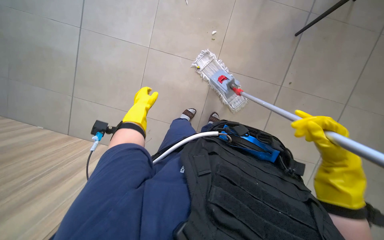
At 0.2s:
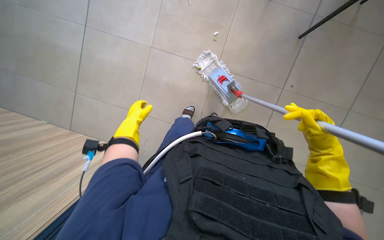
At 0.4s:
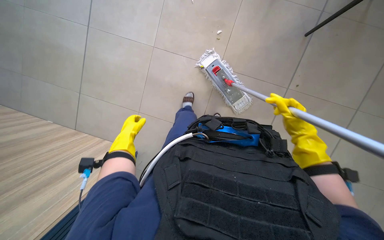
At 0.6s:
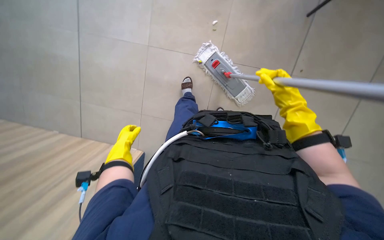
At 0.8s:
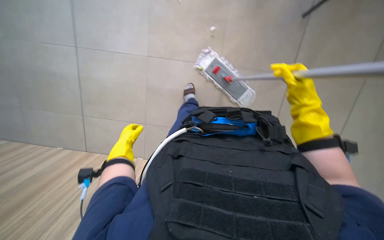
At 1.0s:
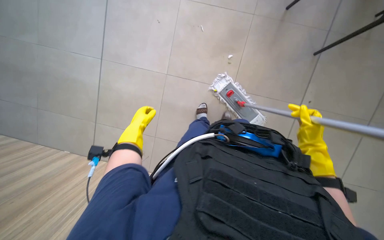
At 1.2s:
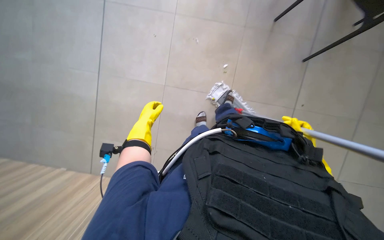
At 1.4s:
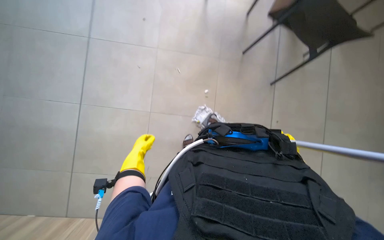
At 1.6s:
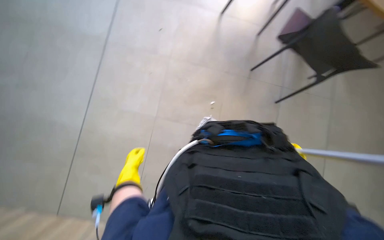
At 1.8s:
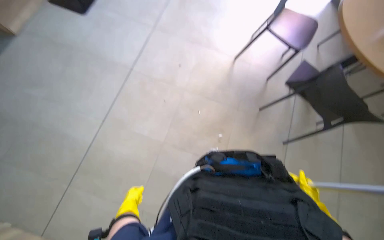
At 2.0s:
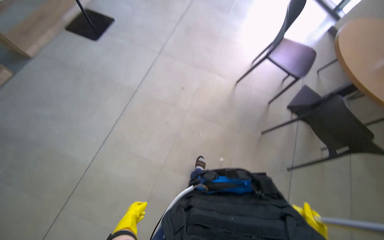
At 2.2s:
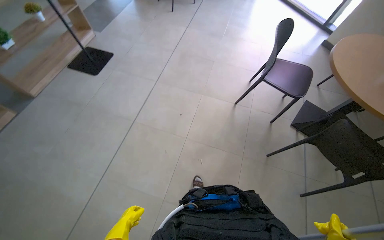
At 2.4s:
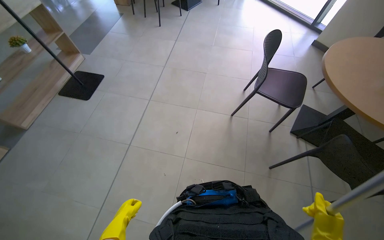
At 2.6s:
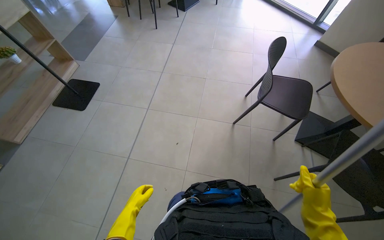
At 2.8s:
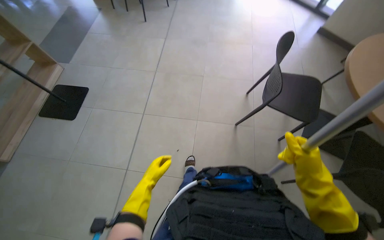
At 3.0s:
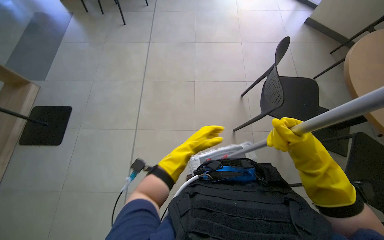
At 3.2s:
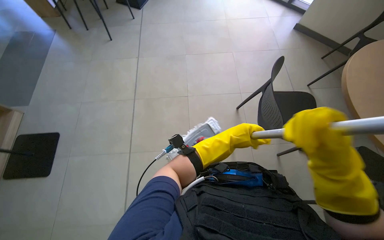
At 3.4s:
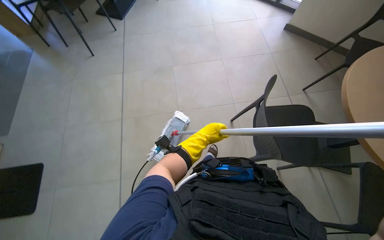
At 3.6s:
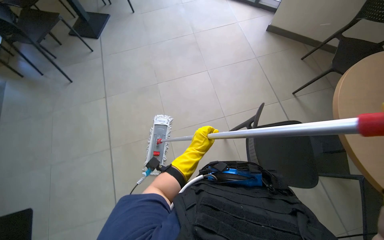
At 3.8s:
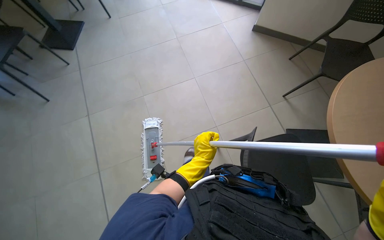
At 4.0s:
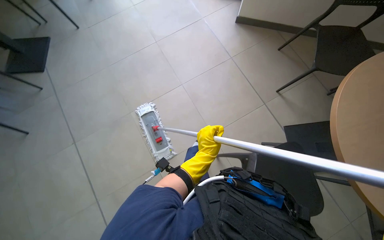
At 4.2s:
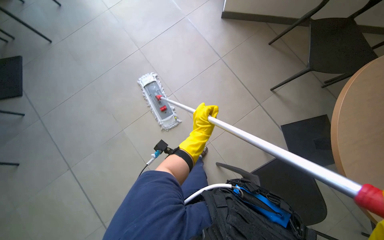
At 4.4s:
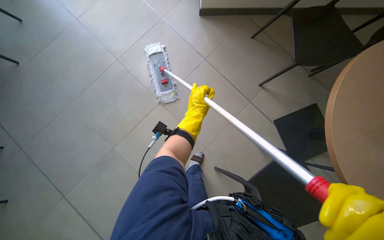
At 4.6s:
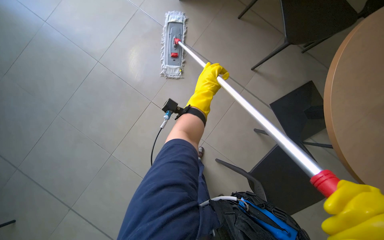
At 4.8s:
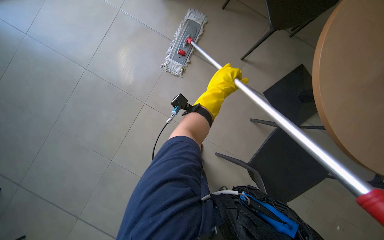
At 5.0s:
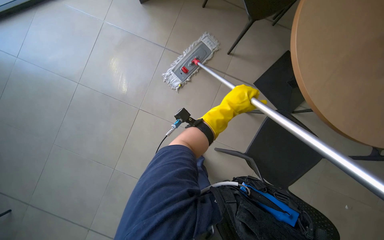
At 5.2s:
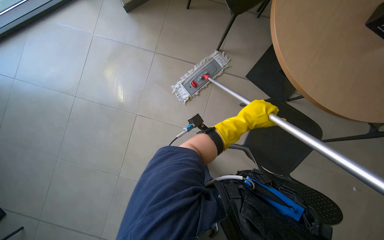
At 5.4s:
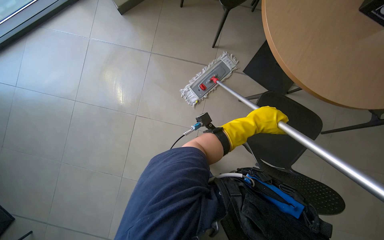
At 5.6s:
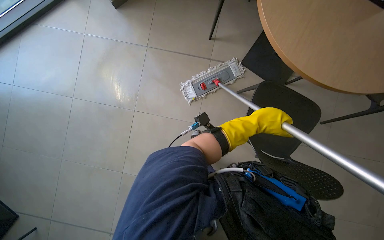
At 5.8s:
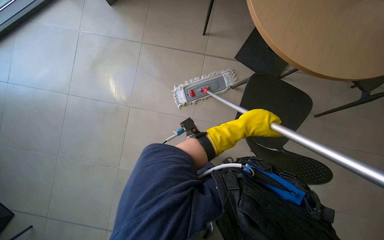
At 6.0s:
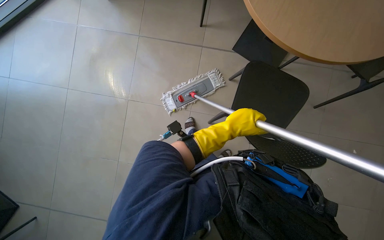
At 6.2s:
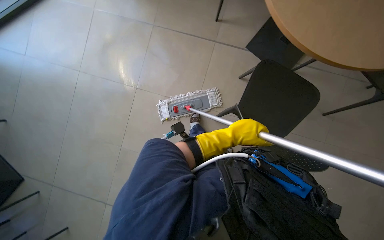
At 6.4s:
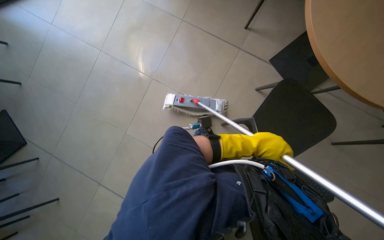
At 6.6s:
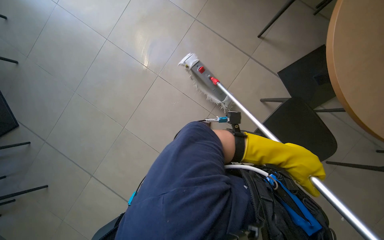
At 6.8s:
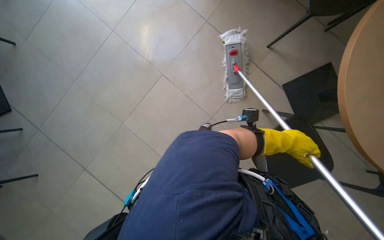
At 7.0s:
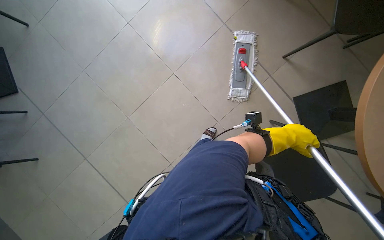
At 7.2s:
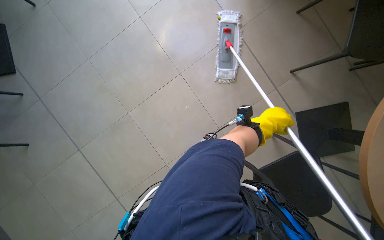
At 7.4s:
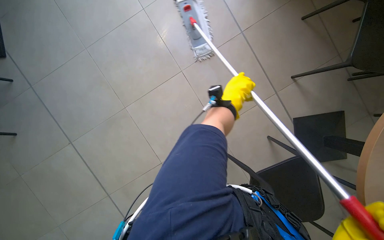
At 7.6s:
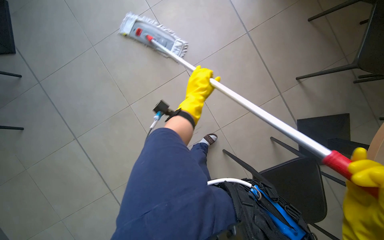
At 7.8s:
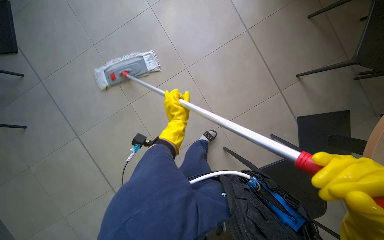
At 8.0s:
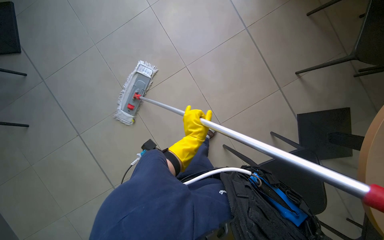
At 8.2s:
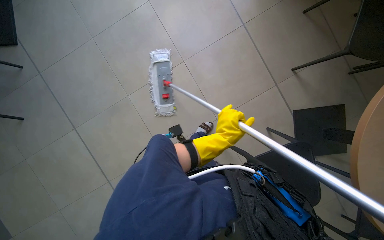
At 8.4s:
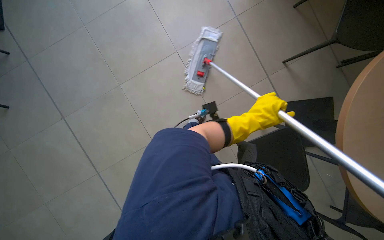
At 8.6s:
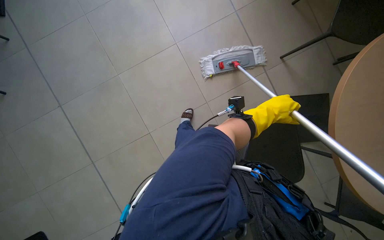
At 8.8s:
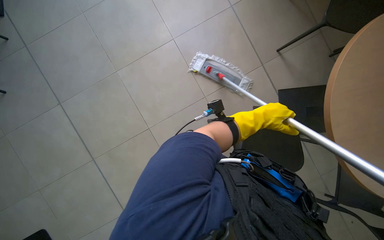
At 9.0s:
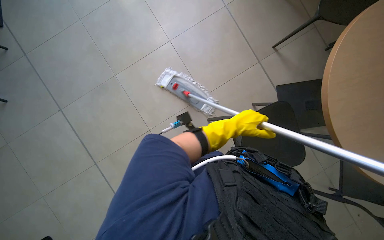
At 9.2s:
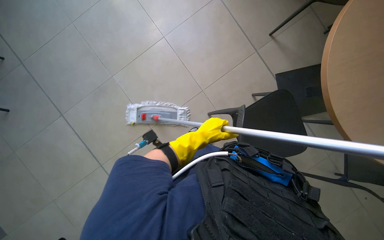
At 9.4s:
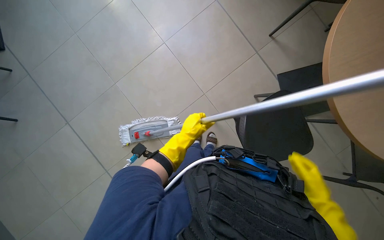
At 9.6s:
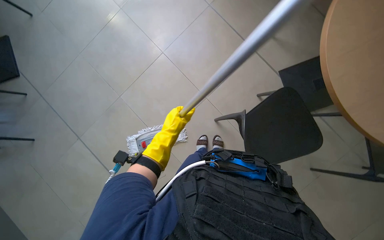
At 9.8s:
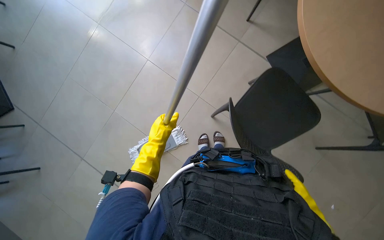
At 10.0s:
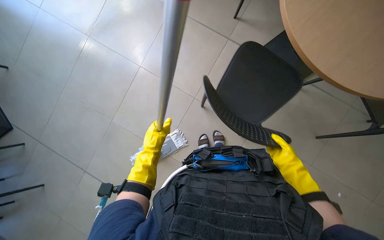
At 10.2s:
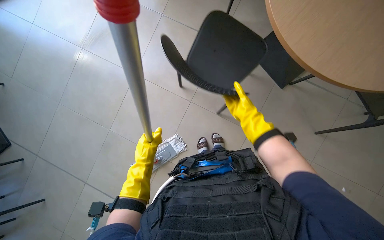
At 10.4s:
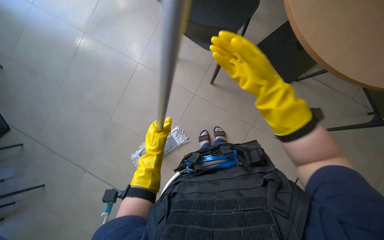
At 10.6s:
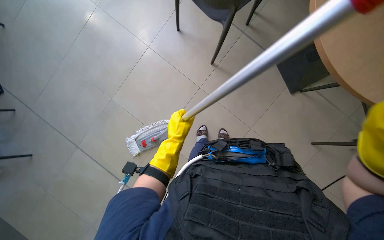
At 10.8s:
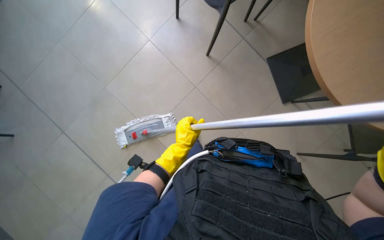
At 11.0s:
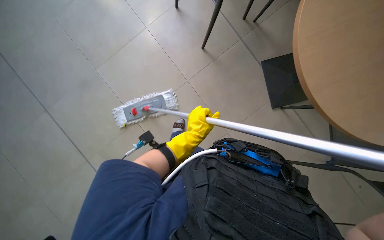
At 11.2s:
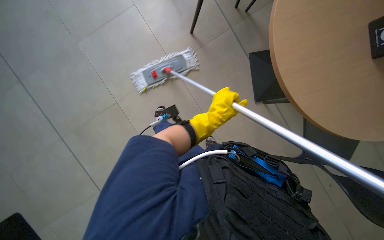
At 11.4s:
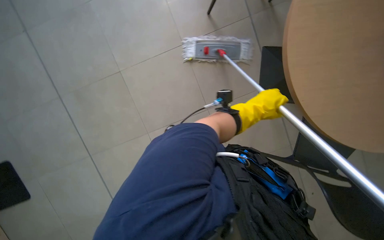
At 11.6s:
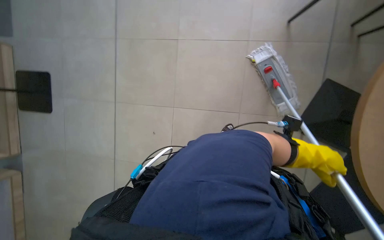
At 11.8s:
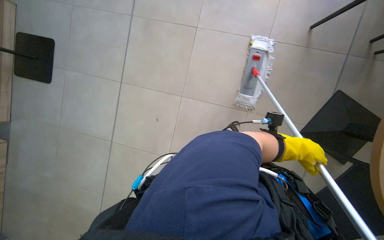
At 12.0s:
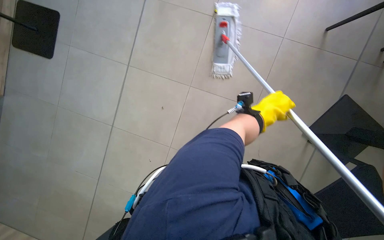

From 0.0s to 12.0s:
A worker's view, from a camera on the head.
Job: mopping floor.
The whole recording: Mopping cafeteria floor. The worker mops the cafeteria floor, moving chairs to clear the area.
From 0.0s to 1.6s: The camera pitches upward, by some 25 degrees.
From 1.6s to 3.0s: The camera travels about 80 cm. The view tips upward by roughly 20 degrees.
From 4.4s to 6.0s: The left hand is displaced to the right and nearer to the camera by roughly 20 cm.
From 6.0s to 7.6s: The scene turns roughly 30 degrees clockwise in the picture. The left hand travels up the picture by some 20 cm, and goes to the right and returns, roughly 15 cm each way.
From 7.6s to 9.0s: The left hand goes roughly 50 cm down the picture and to the right.
From 9.0s to 10.4s: Everything in view rotates roughly 30 degrees counterclockwise. The left hand is displaced to the left and down the picture by approximately 15 cm.
From 10.4s to 12.0s: The scene rotates clockwise by approximately 40 degrees.

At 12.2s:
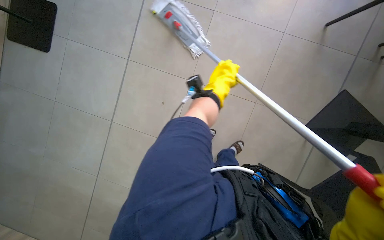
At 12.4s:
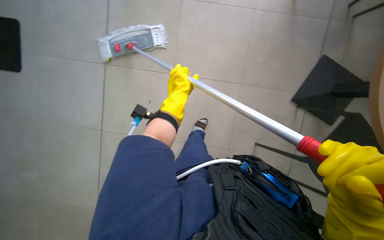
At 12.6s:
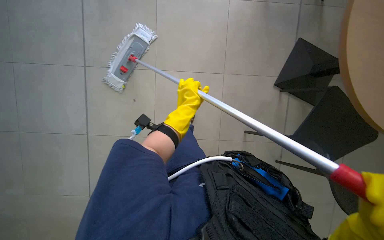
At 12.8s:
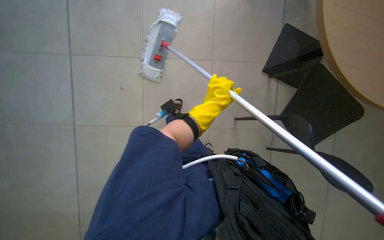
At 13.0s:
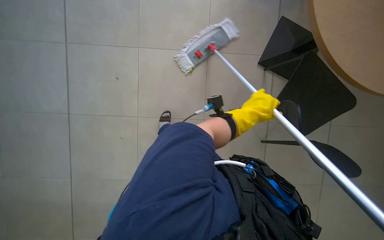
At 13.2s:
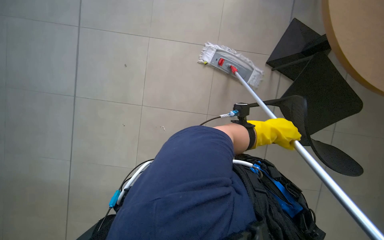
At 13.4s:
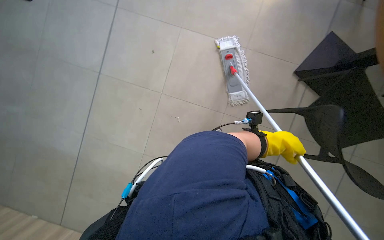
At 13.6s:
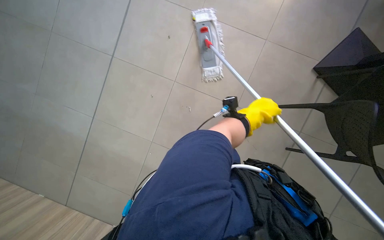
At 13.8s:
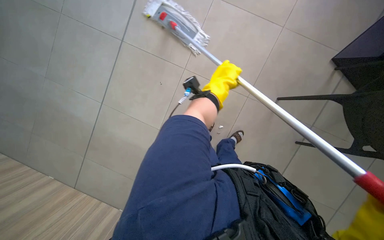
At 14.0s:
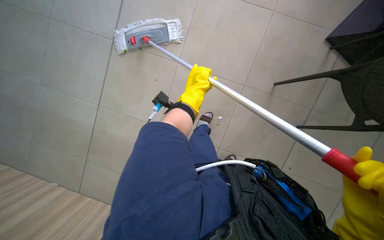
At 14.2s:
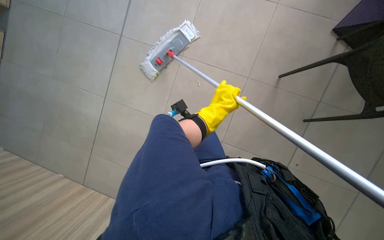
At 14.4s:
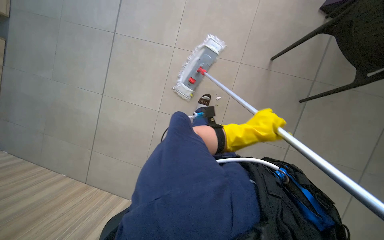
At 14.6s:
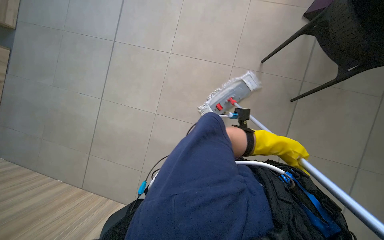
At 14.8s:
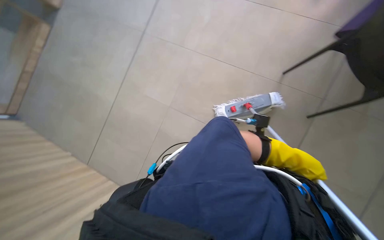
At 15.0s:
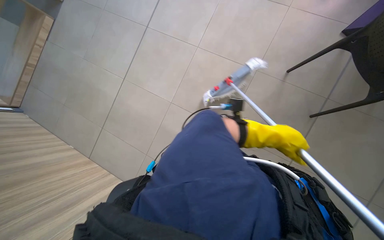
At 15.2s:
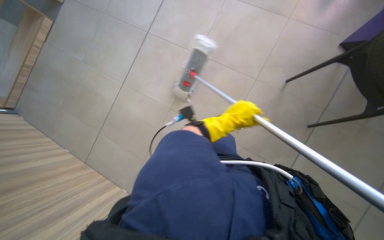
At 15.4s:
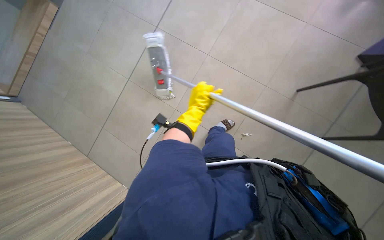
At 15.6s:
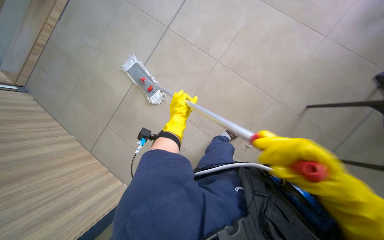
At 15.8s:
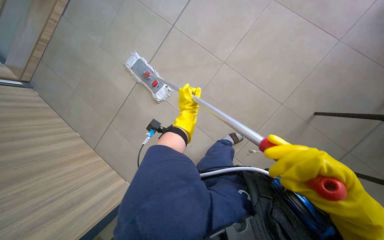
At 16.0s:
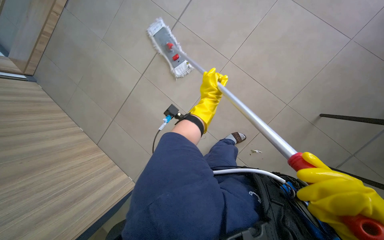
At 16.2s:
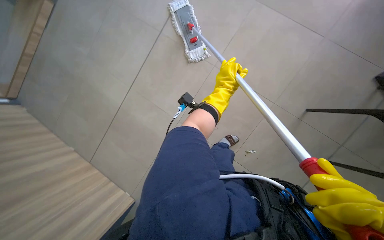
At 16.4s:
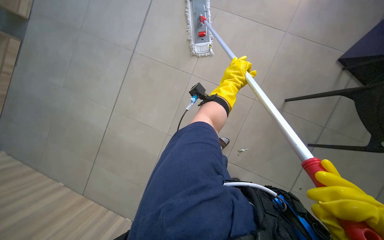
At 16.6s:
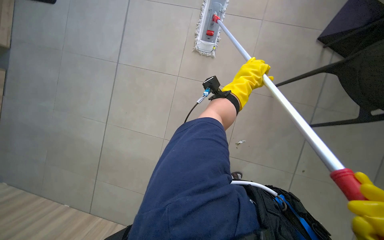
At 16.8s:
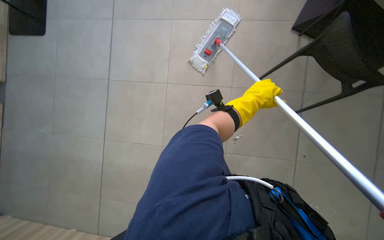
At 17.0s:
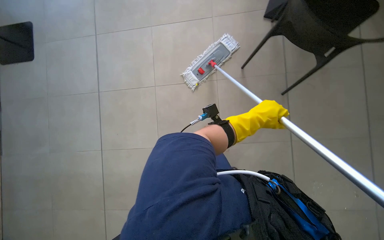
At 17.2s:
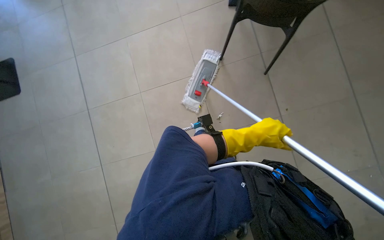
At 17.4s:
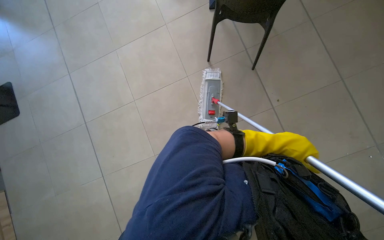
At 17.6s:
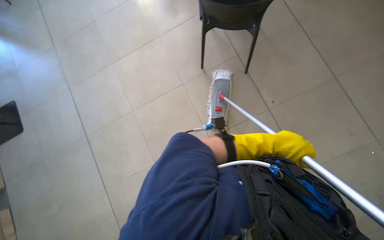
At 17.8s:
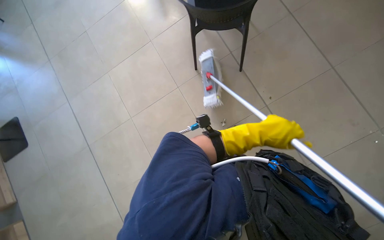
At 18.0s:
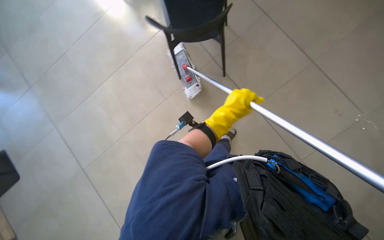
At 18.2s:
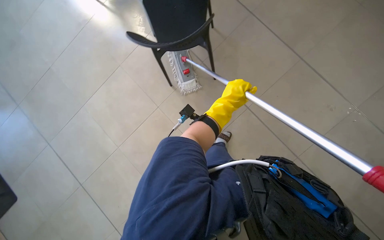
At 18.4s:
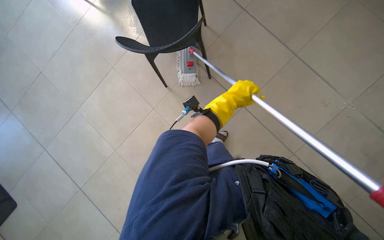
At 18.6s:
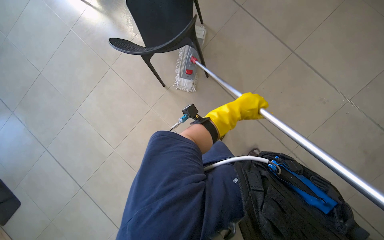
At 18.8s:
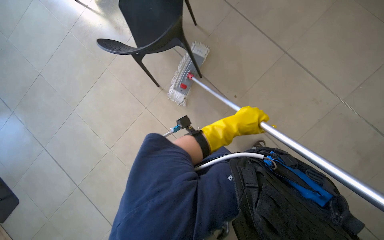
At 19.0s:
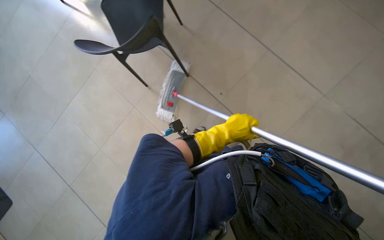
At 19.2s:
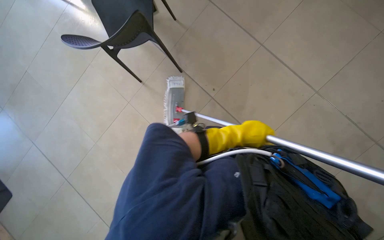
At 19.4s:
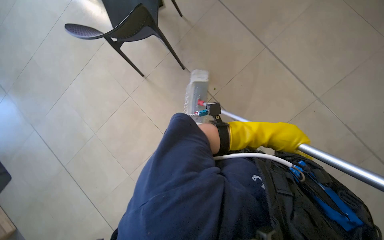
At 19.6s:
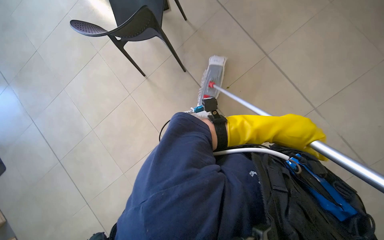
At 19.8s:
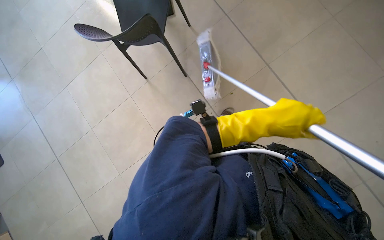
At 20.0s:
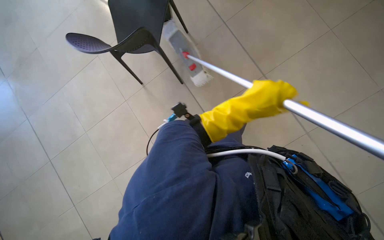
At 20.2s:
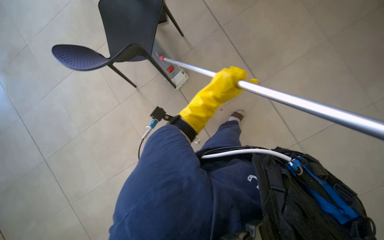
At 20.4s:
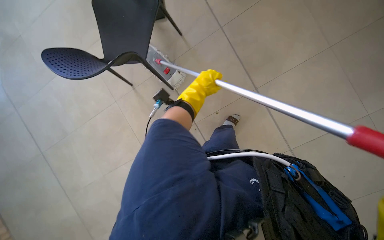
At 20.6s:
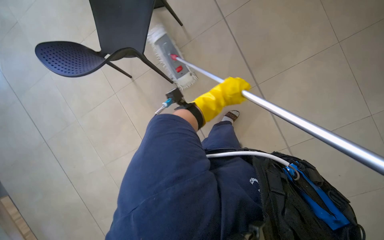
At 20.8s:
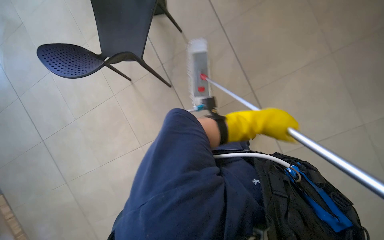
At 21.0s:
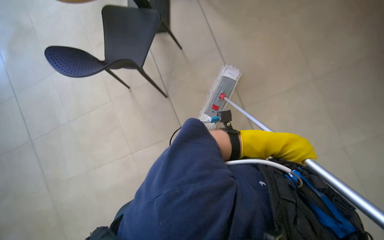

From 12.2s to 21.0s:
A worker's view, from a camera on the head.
Job: mopping floor.
The whole recording: Mopping cafeteria floor. The worker mops the cafeteria floor, moving chairs to clear the area.
From 12.2s to 13.6s: The view tips downward by roughly 15 degrees. The left hand swings left and right, some 35 cm each way, with 2 reversals.
From 13.6s to 15.2s: The left hand goes left and right, approximately 35 cm each way, reversing 2 times.
From 16.6s to 18.0s: The view tips upward by roughly 15 degrees. The left hand heads down the picture, covering roughly 10 cm, and travels to the right and back again, roughly 25 cm each way.
From 18.0s to 19.6s: The left hand travels to the right by roughly 35 cm.
From 19.6s to 21.0s: The left hand goes to the left and returns, approximately 10 cm each way.
